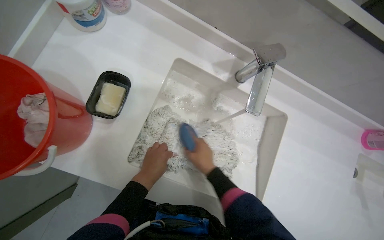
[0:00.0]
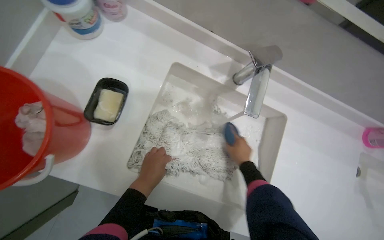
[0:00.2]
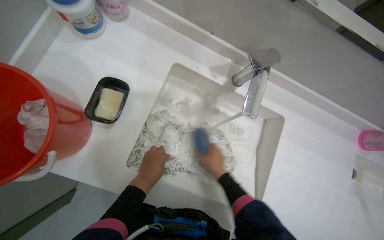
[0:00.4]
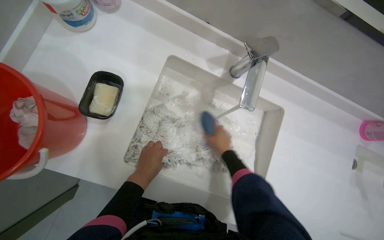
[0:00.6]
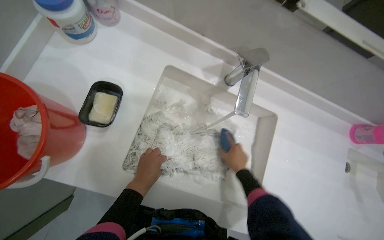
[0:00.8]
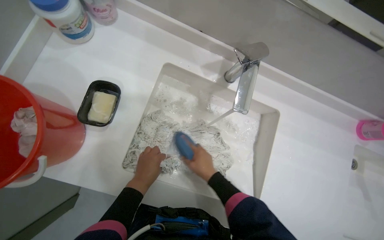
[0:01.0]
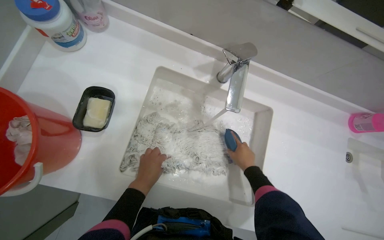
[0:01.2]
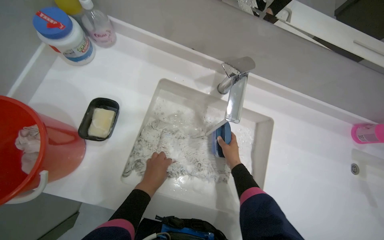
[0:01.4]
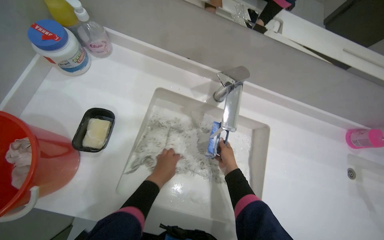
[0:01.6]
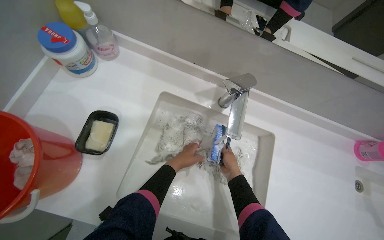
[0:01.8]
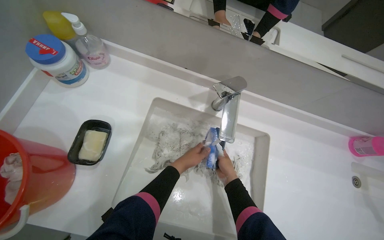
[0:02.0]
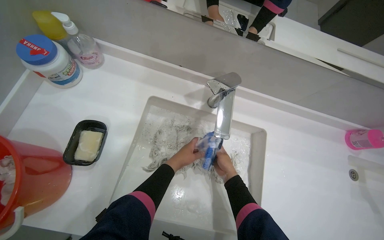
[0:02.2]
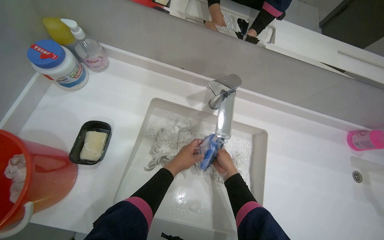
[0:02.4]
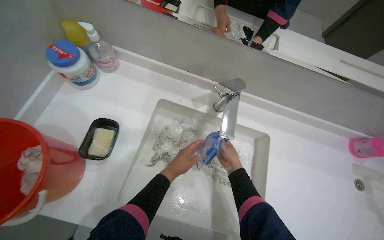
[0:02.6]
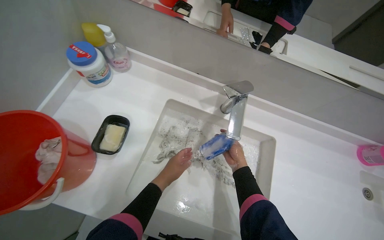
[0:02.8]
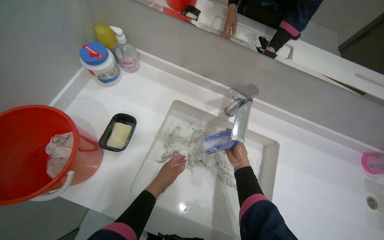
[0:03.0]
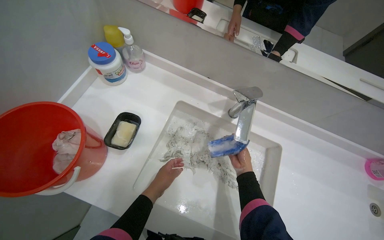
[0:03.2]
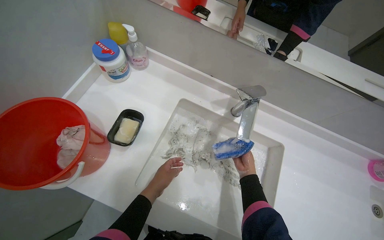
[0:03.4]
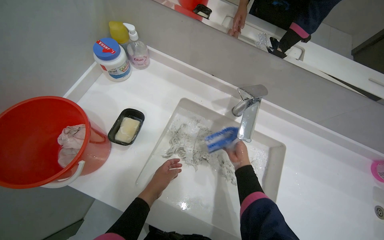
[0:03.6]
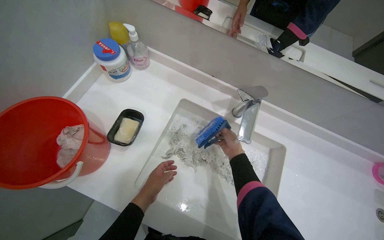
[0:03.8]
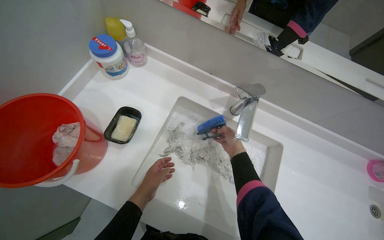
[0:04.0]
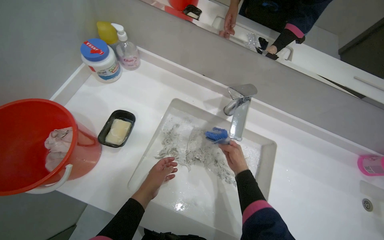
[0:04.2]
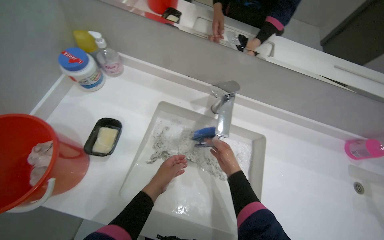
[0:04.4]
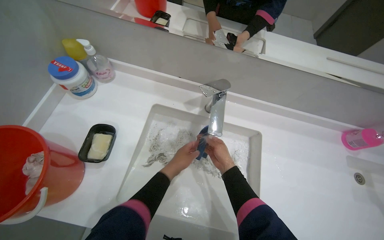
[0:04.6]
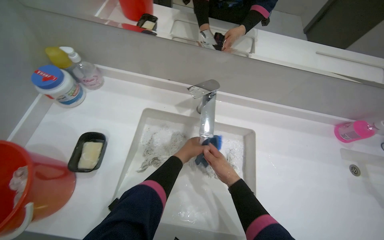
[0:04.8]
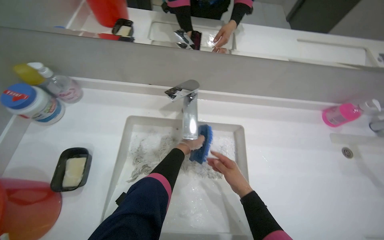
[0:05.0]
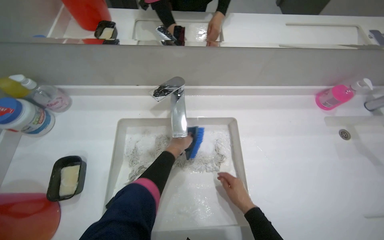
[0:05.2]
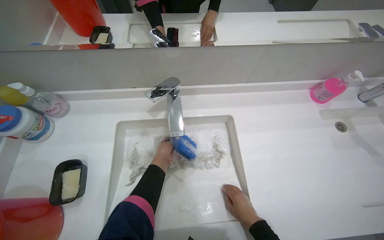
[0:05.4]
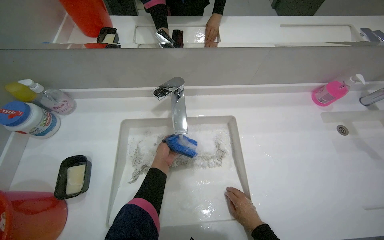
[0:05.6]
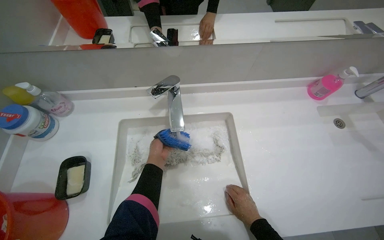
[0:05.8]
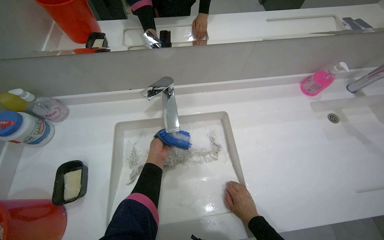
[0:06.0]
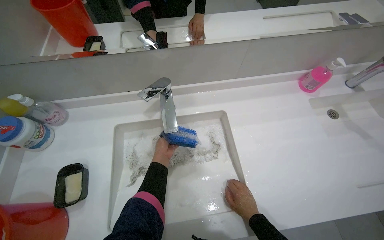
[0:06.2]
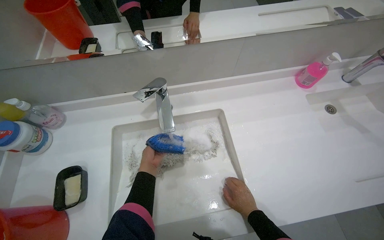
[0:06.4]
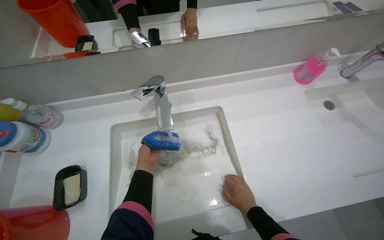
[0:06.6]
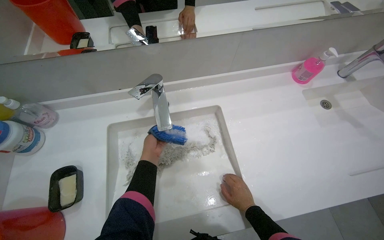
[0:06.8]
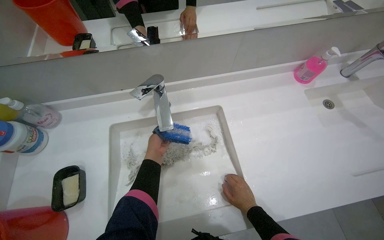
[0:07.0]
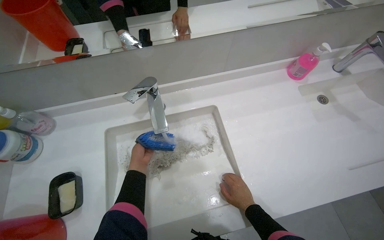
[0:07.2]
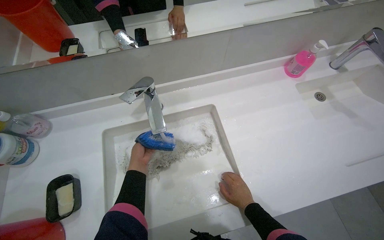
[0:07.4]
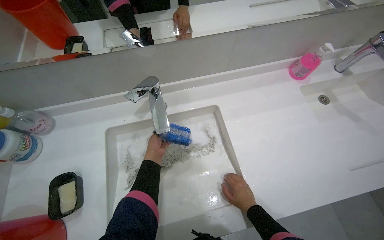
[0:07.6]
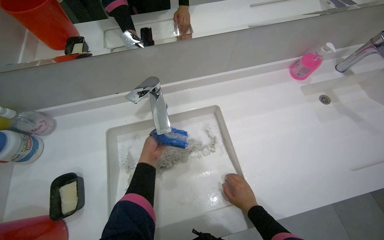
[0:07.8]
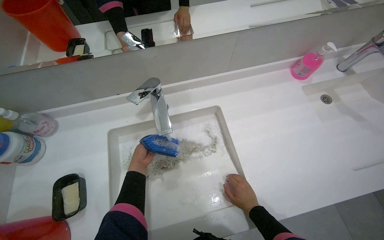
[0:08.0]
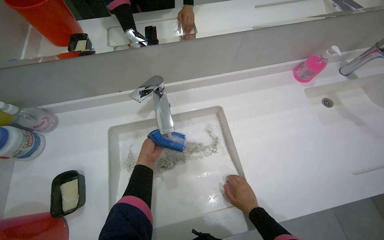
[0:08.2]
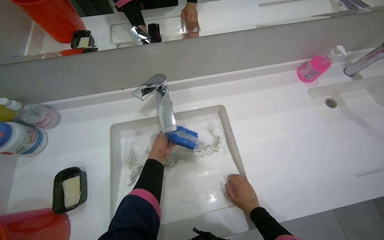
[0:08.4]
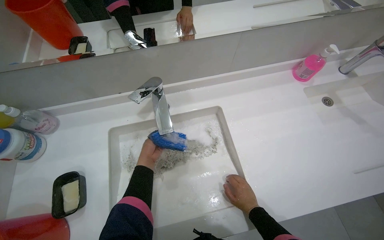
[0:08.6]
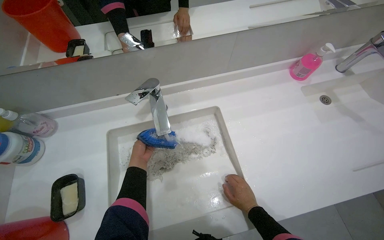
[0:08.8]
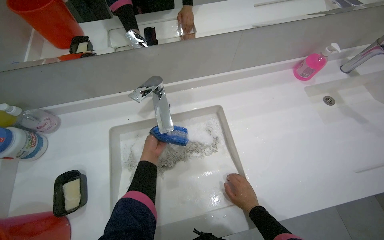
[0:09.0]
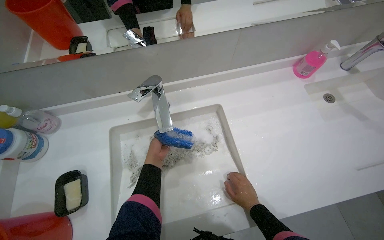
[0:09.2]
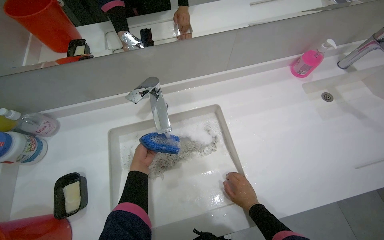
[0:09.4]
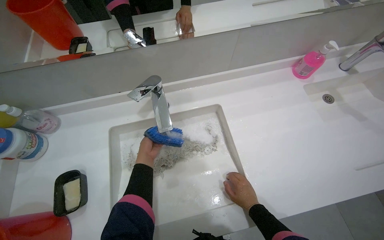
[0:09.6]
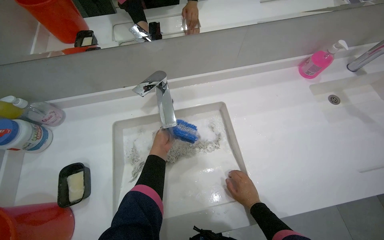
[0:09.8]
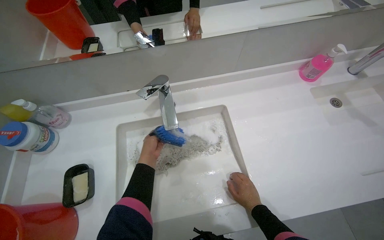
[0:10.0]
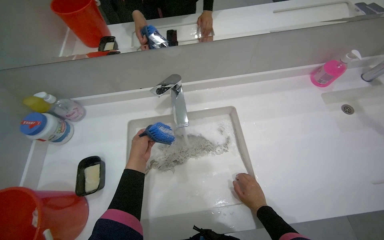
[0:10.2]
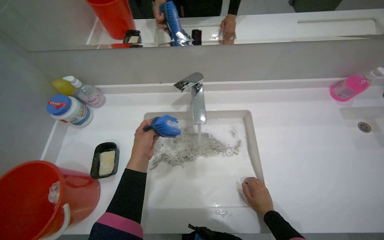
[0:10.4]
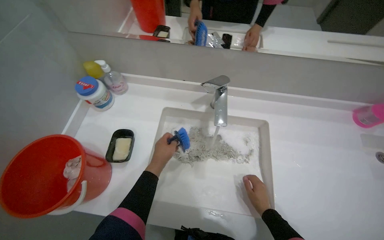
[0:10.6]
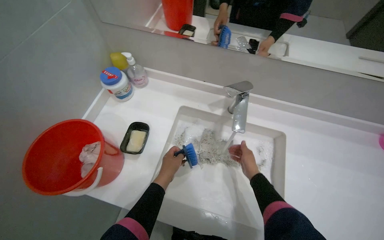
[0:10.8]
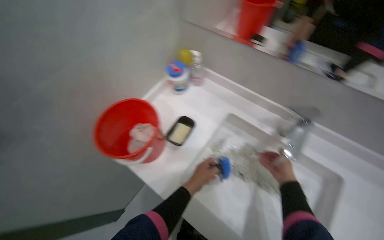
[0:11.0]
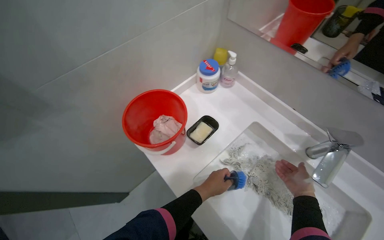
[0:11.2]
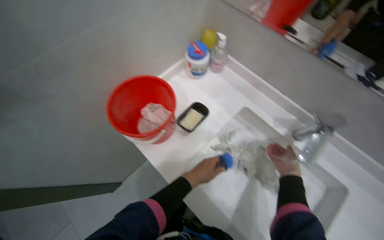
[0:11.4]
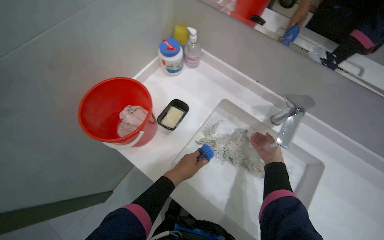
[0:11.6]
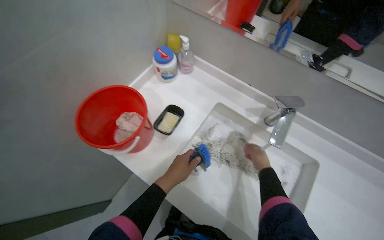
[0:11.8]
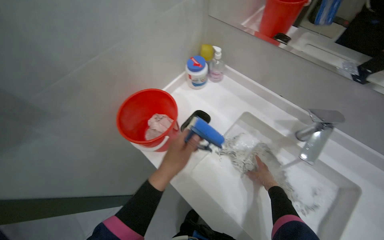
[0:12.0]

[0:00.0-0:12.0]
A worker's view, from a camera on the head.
Job: preparing cleaning supplies.
The whole recording: Washing mop head in sink. The worker rinses the mop head, then scrubs it with soap and a brush, and finally rinses it again in the sink.
0:00.0 to 0:01.6: The right hand goes left and right, about 15 cm each way, reversing 4 times.
0:03.0 to 0:04.4: The hands make small movements and keep their place.
0:04.4 to 0:06.0: The left hand goes roughly 10 cm farther from the camera. Meanwhile the right hand shifts some 25 cm down the picture and to the right.
0:06.0 to 0:09.0: The hands are busy where they are.
0:09.0 to 0:10.4: The left hand moves nearer to the camera, about 15 cm.
0:10.4 to 0:12.0: The head turns to the left by roughly 45 degrees.

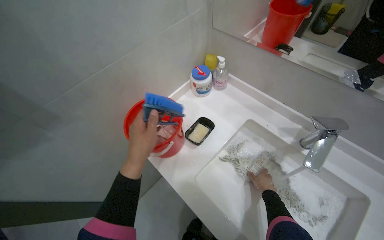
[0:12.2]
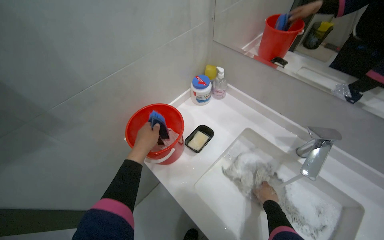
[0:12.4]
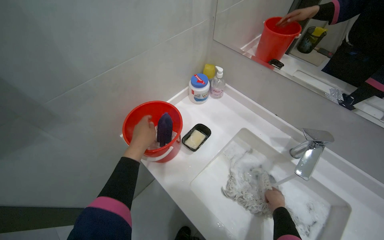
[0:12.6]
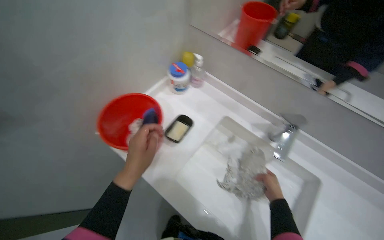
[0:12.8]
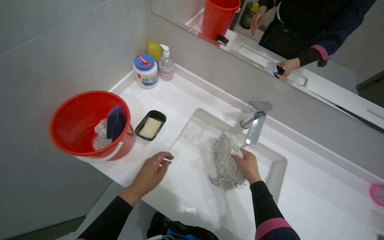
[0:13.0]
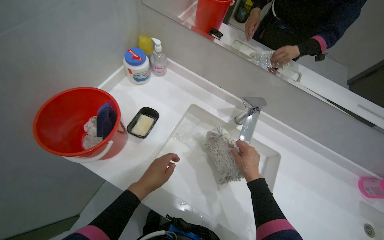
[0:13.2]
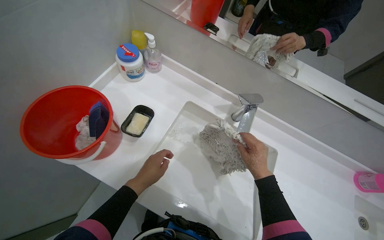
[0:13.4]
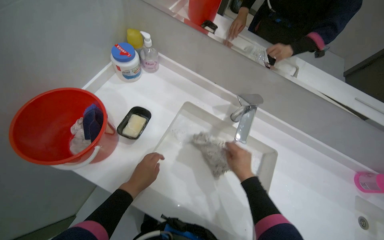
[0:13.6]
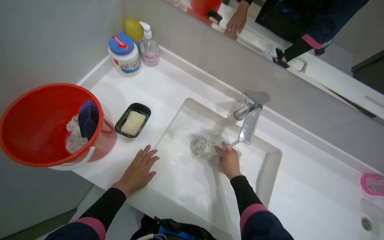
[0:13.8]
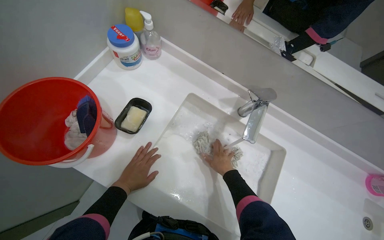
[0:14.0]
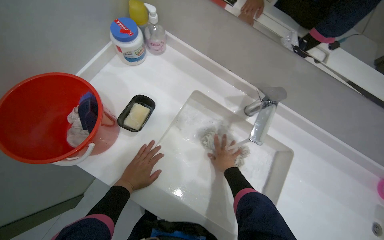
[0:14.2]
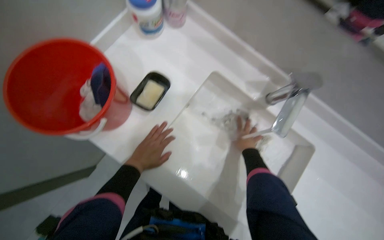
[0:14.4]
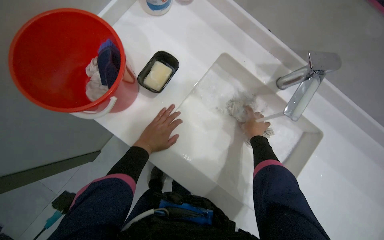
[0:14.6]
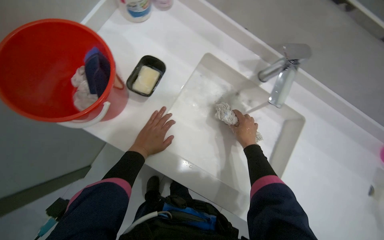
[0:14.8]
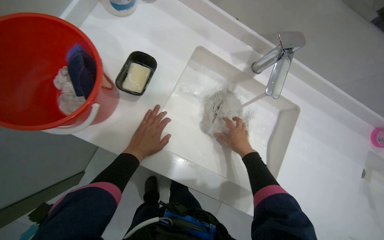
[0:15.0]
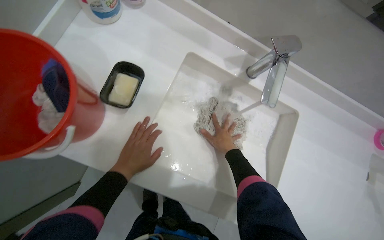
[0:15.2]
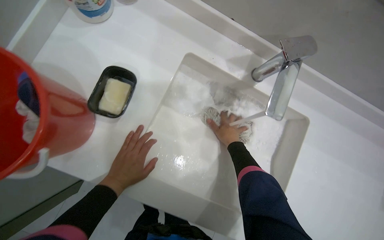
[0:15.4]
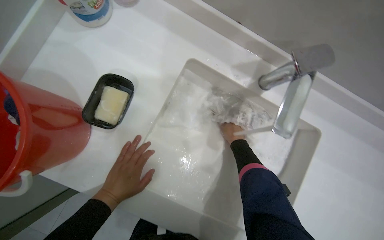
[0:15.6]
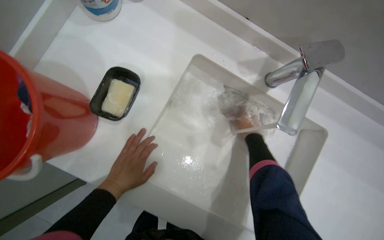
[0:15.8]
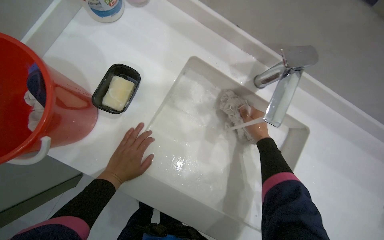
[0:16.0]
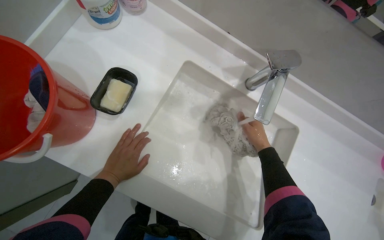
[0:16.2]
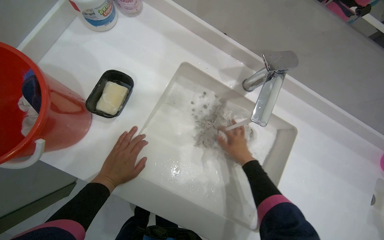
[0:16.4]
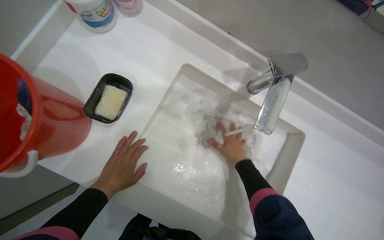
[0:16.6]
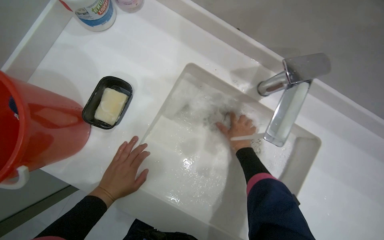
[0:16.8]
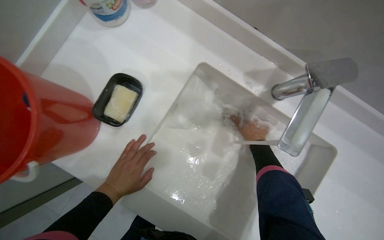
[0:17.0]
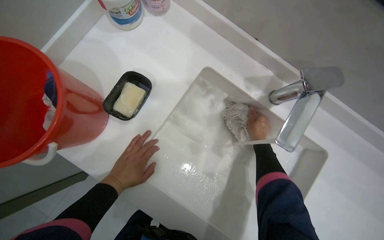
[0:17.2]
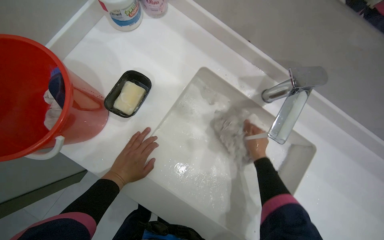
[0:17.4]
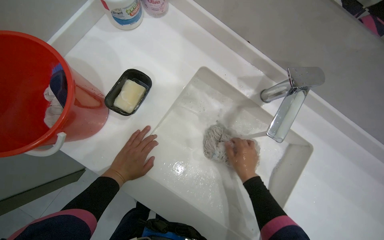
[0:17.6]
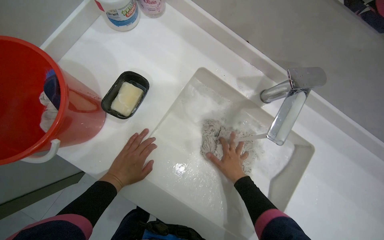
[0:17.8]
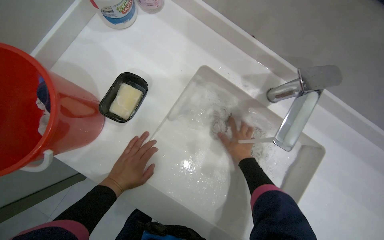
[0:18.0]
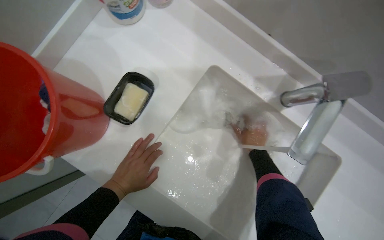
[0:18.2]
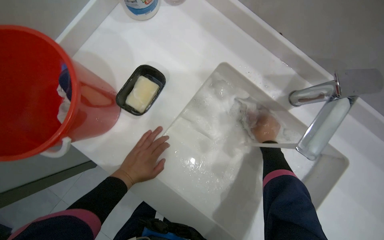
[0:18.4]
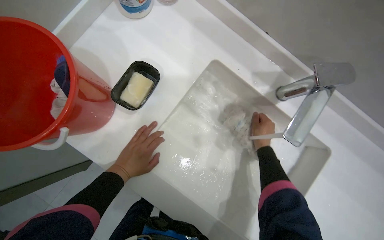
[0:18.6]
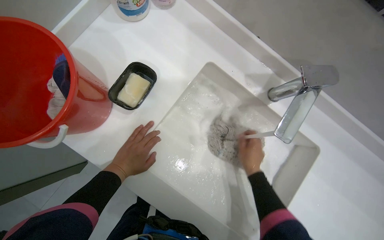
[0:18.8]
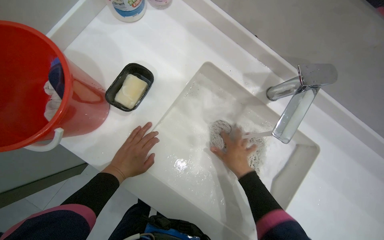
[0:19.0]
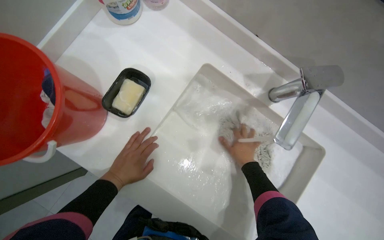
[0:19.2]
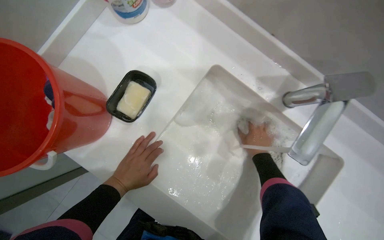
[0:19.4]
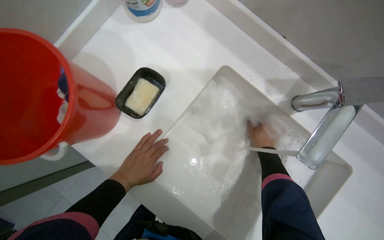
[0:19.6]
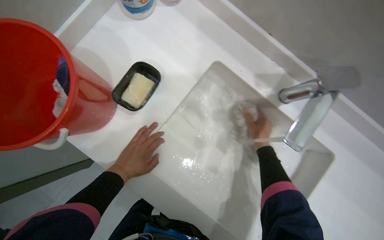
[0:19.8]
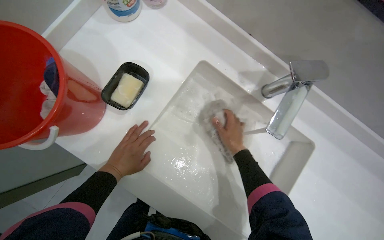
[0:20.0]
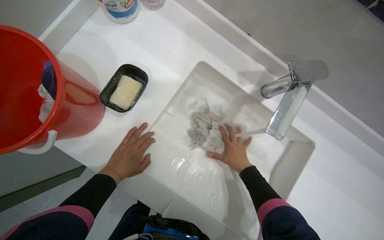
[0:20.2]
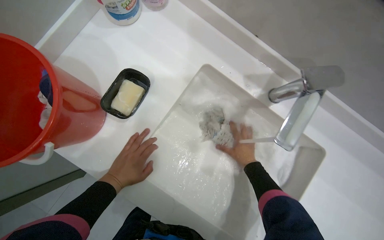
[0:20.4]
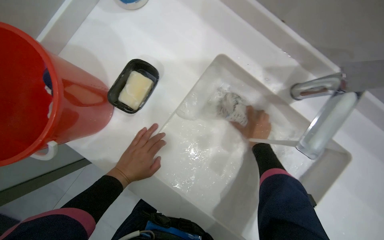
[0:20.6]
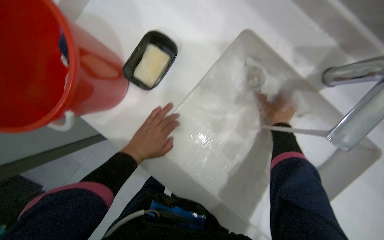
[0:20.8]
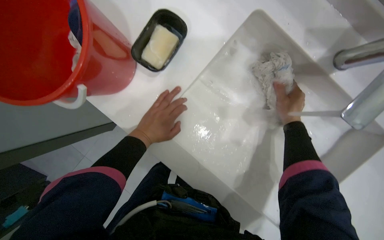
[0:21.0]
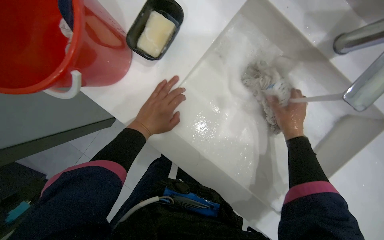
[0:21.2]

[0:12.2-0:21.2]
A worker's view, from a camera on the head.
Job: preparing cleaning supplies.
The whole recording: Washing mop head in sink. The worker rinses the mop head, then scrubs it with soap and a brush, and finally rinses it again in the sink.
0:12.2 to 0:13.8: The camera sweeps to the right, by about 20 degrees. The left hand shifts about 25 cm farther from the camera and down the picture; the right hand travels nearer to the camera by roughly 10 cm.
0:13.8 to 0:15.2: The camera pitches downward, by some 15 degrees.
0:16.6 to 0:18.2: The right hand swings up and down the picture, some 15 cm each way, with 2 reversals.
0:18.2 to 0:19.8: The right hand swings nearer and farther, roughly 15 cm each way, with 2 reversals.
0:19.8 to 0:21.2: The view tilts approximately 15 degrees downward. The right hand moves about 10 cm down the picture and comes back.
